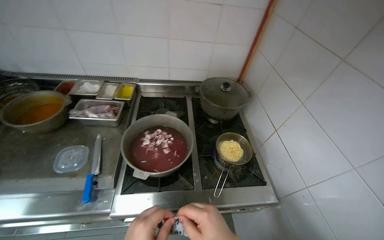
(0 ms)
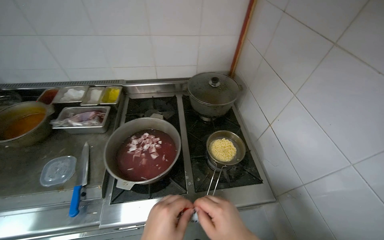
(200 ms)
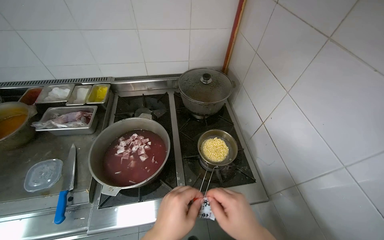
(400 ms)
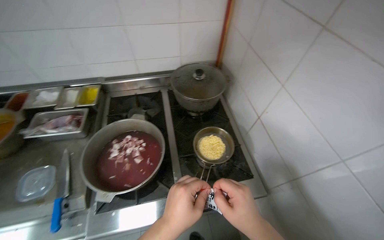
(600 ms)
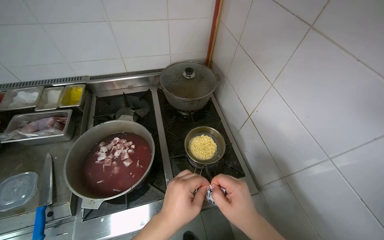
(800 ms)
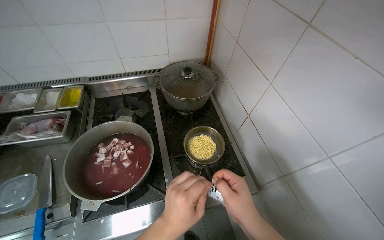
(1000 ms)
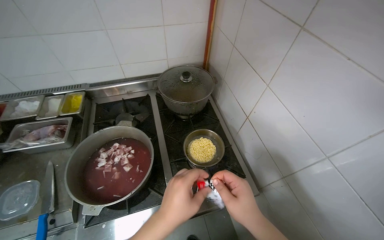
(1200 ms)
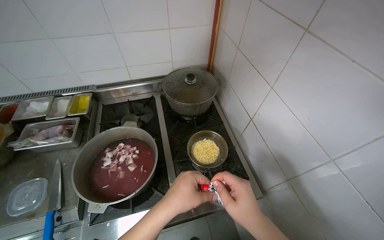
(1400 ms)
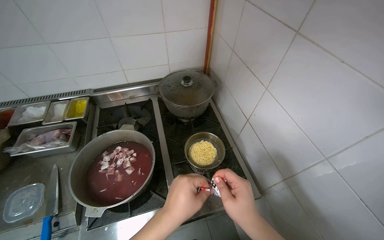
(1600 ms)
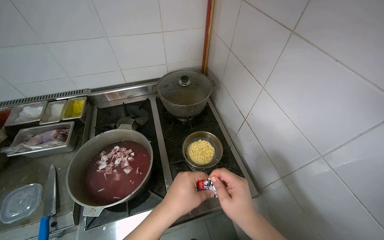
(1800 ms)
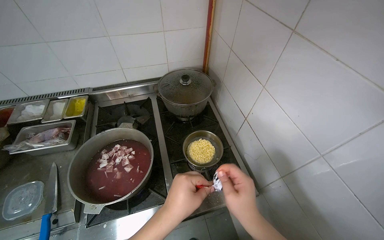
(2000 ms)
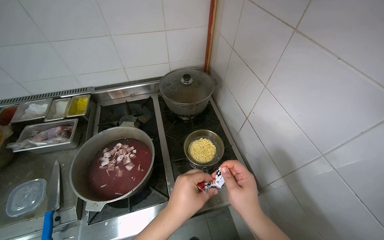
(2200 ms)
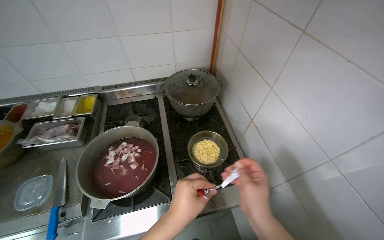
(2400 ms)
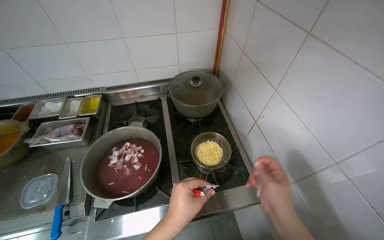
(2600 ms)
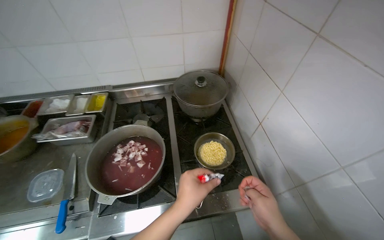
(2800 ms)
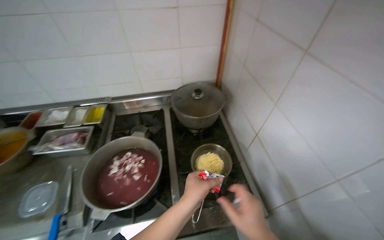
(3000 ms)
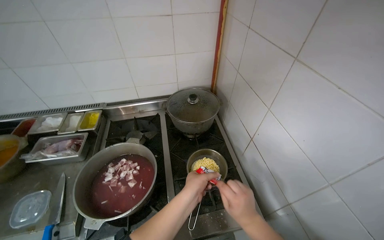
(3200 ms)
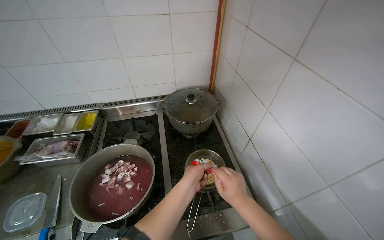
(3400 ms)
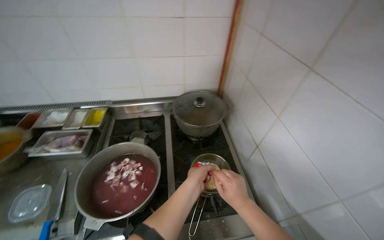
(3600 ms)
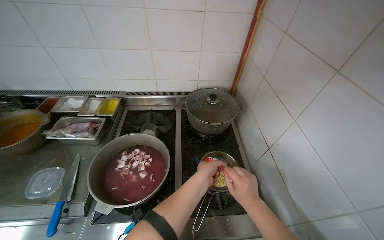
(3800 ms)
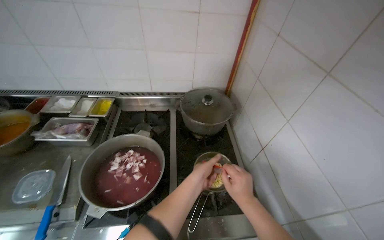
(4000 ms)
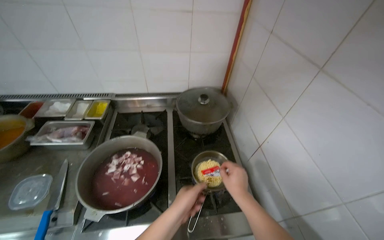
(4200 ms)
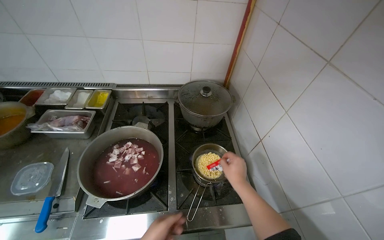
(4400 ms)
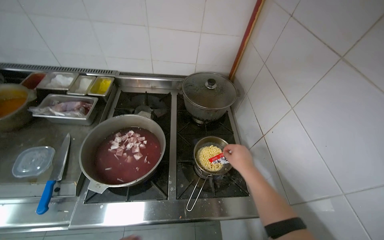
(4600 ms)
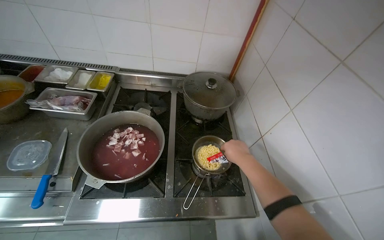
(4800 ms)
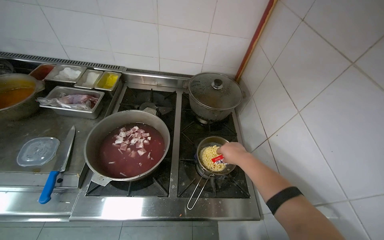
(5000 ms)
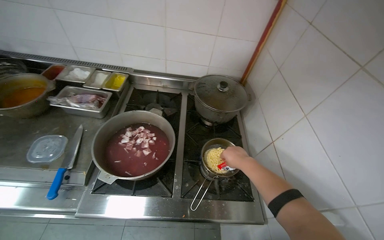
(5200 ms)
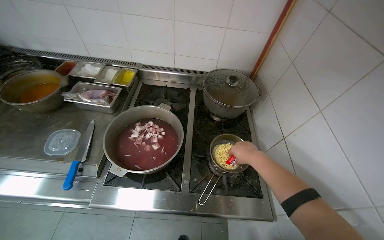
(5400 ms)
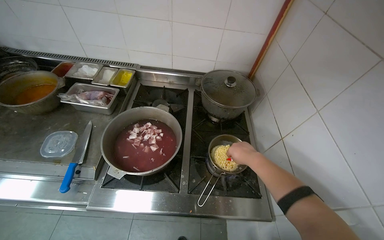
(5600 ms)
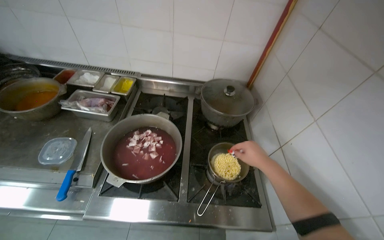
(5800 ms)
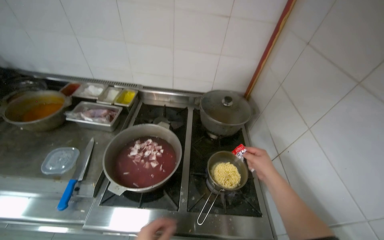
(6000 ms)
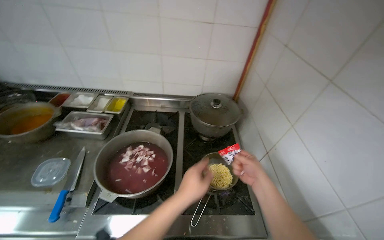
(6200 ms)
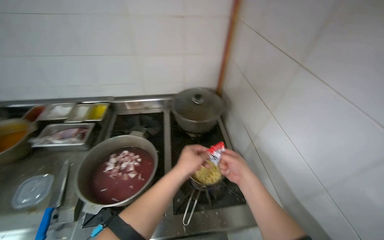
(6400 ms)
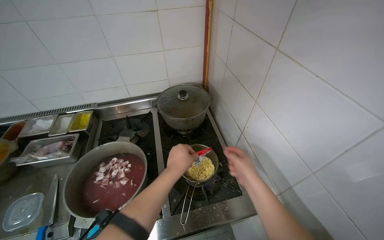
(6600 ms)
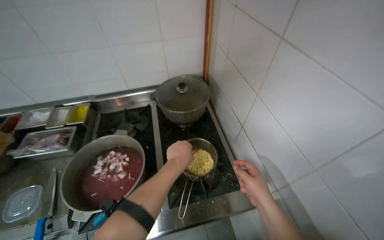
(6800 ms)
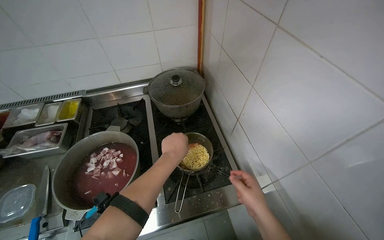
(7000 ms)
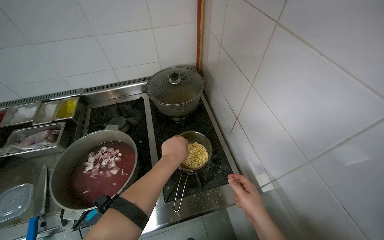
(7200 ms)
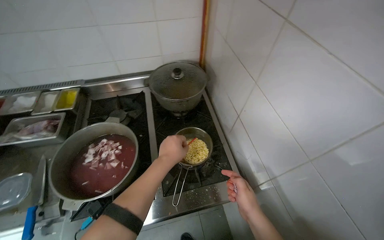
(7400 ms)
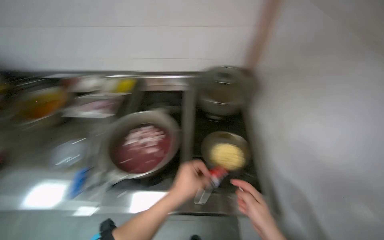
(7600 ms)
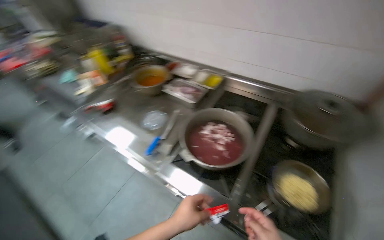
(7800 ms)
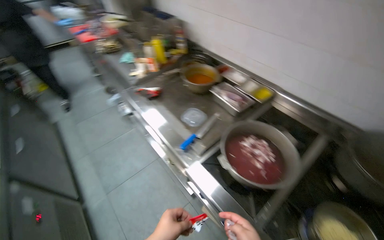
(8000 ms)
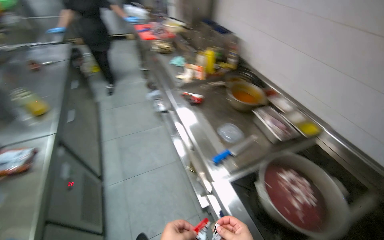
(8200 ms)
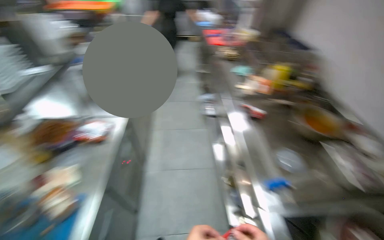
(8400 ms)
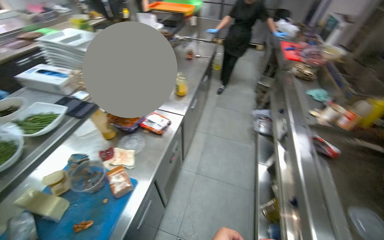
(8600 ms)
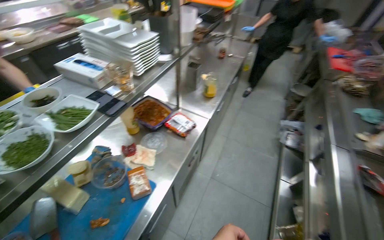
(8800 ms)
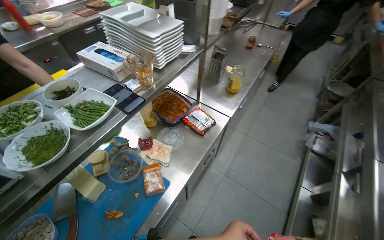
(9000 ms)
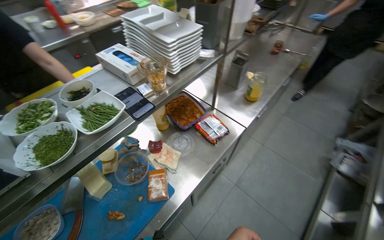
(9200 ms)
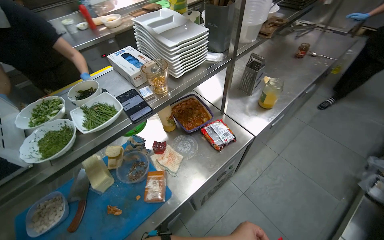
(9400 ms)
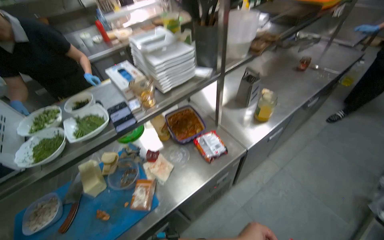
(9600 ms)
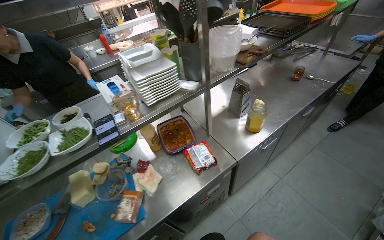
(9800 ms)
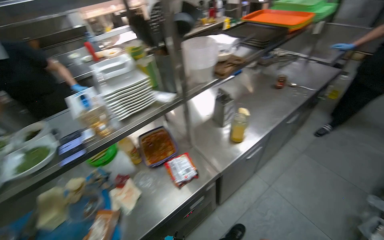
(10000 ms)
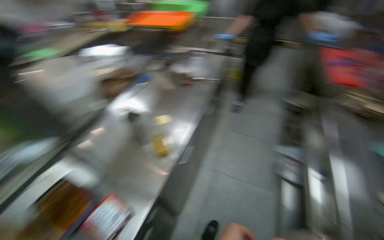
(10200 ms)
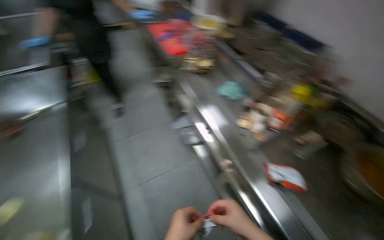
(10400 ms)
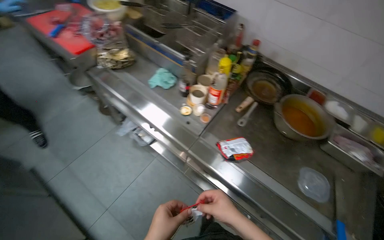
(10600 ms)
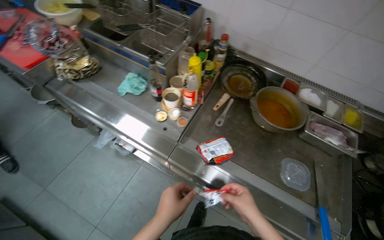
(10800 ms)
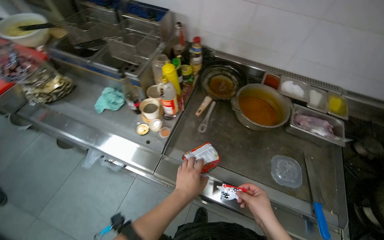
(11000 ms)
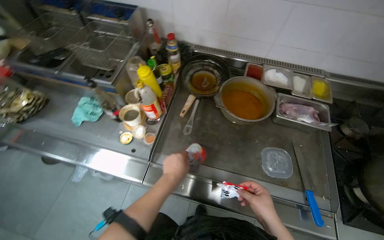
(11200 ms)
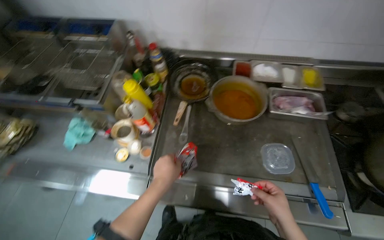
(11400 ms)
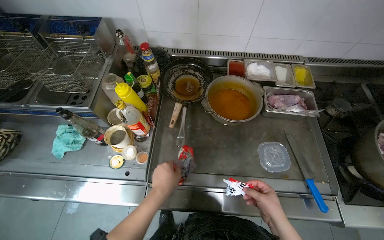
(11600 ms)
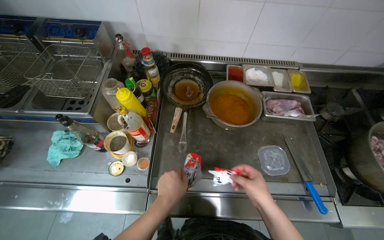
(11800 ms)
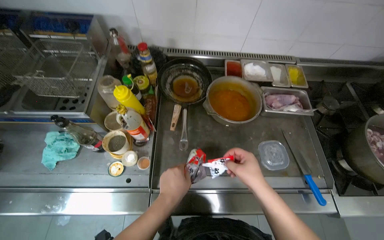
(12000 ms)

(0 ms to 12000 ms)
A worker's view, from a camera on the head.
Job: preparing food.
The whole recording: Preparing instant noodles. The worker opens a packet of instant noodles, adds the noodles to a pot, and then adds seasoning packets to the pot.
1600 ms - 3000 ms: The hands make small movements and keep their place.
3000 ms - 4400 ms: The right hand goes roughly 15 cm farther from the camera.
6000 ms - 7600 ms: The right hand goes some 15 cm down the picture.
7600 ms - 9000 ms: The camera travels roughly 70 cm. The wearer's head swings some 125 degrees to the left.
9000 ms - 10400 ms: The camera is carried some 70 cm. The wearer looks approximately 60 degrees further to the right.
10400 ms - 12000 ms: The camera travels some 50 cm. The wearer's head swings about 65 degrees to the right.

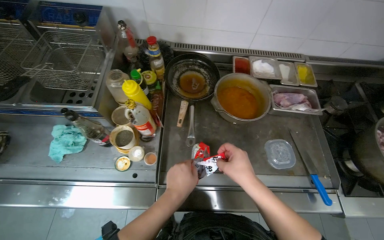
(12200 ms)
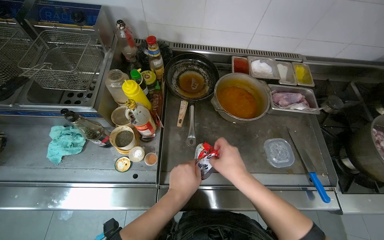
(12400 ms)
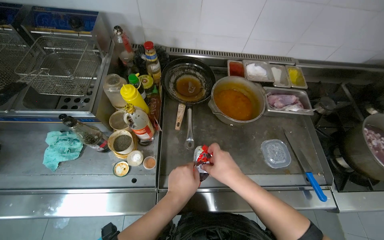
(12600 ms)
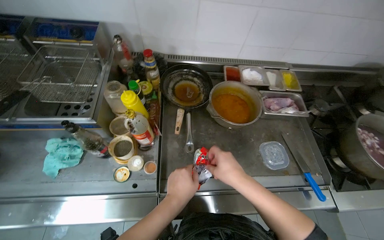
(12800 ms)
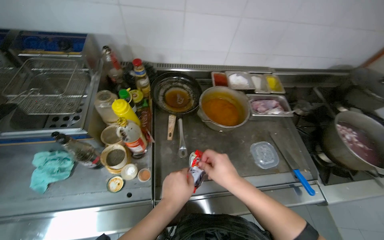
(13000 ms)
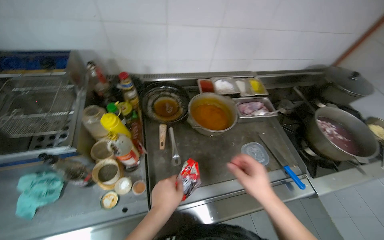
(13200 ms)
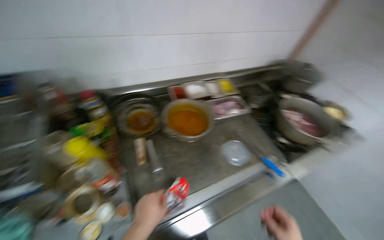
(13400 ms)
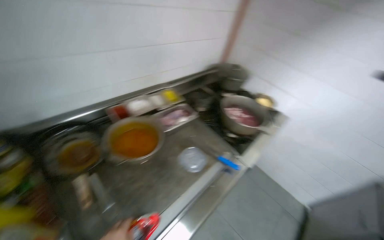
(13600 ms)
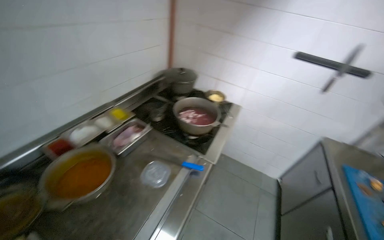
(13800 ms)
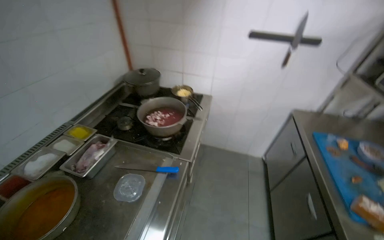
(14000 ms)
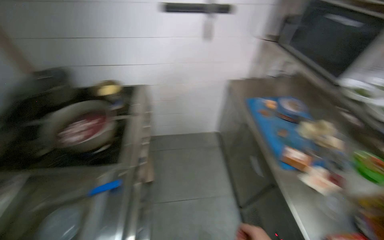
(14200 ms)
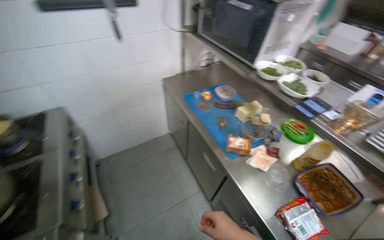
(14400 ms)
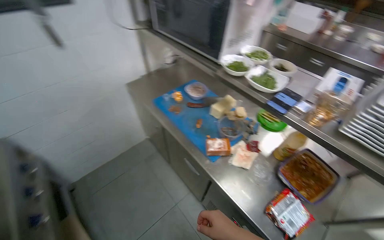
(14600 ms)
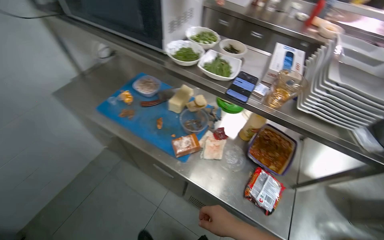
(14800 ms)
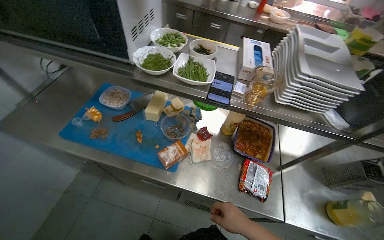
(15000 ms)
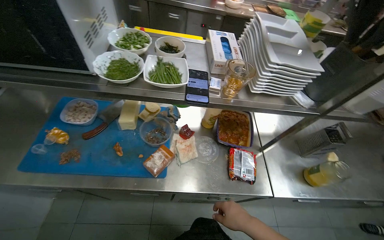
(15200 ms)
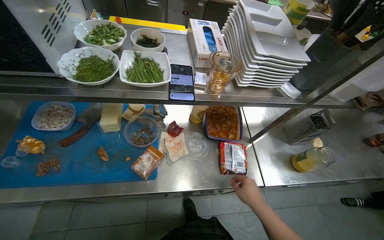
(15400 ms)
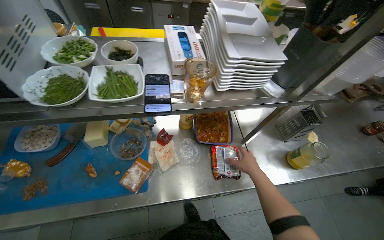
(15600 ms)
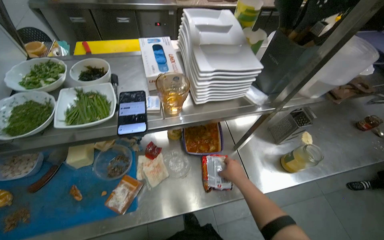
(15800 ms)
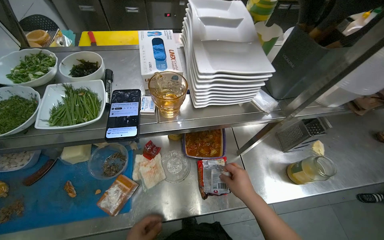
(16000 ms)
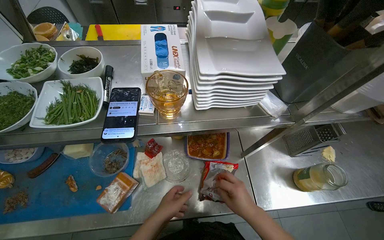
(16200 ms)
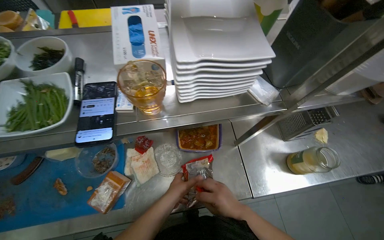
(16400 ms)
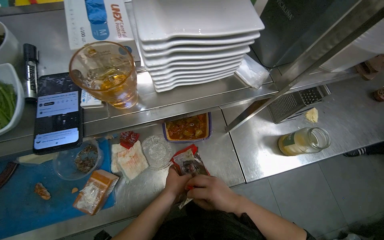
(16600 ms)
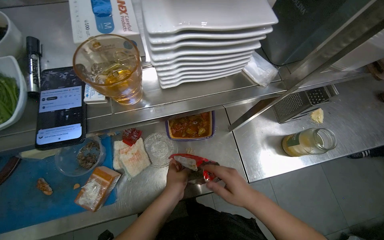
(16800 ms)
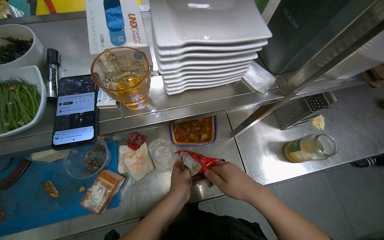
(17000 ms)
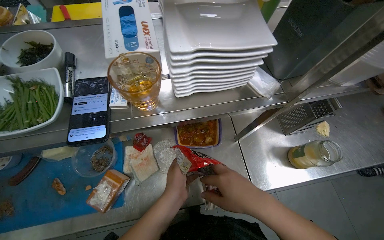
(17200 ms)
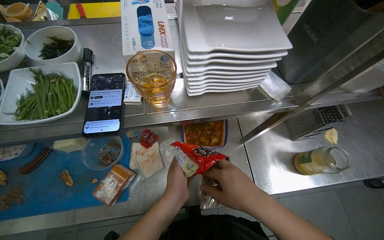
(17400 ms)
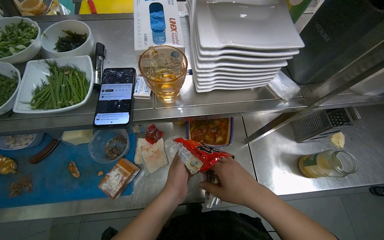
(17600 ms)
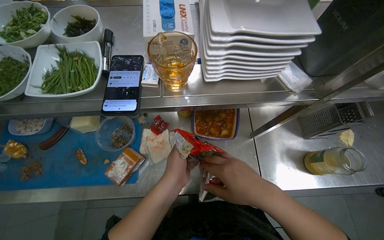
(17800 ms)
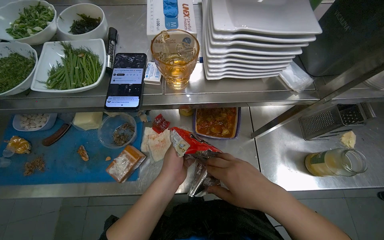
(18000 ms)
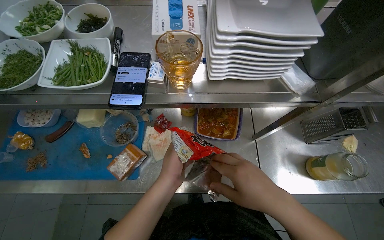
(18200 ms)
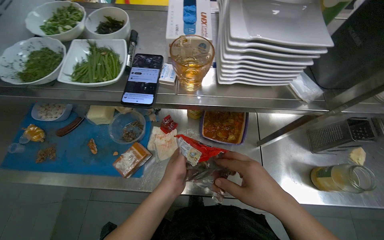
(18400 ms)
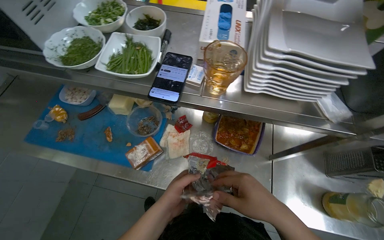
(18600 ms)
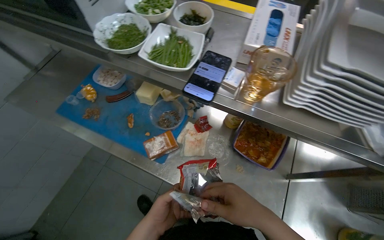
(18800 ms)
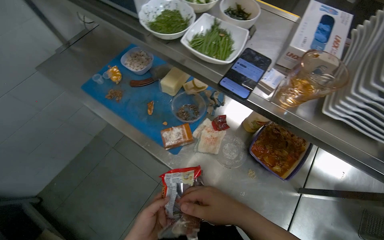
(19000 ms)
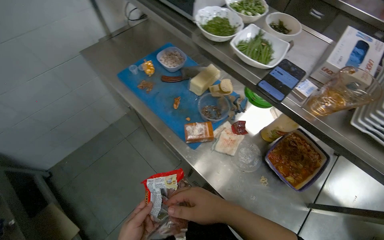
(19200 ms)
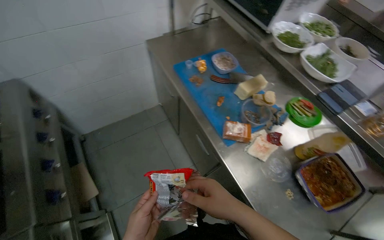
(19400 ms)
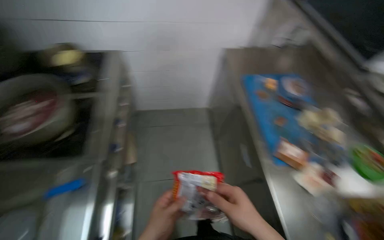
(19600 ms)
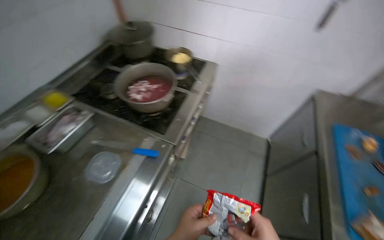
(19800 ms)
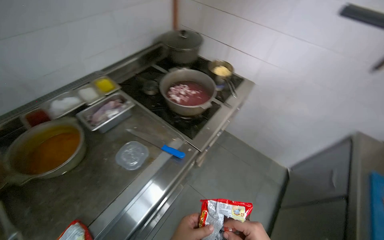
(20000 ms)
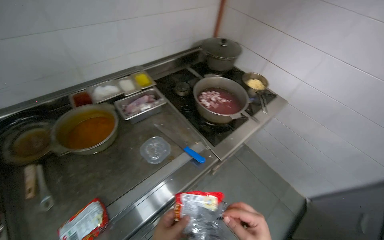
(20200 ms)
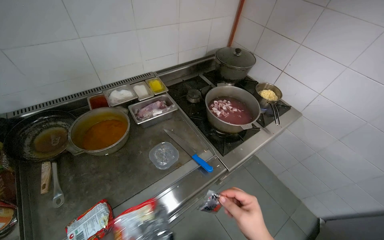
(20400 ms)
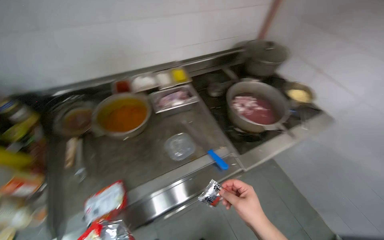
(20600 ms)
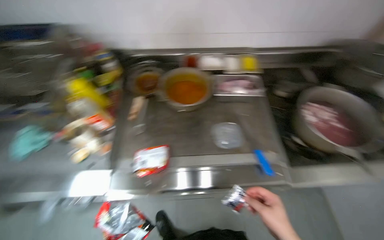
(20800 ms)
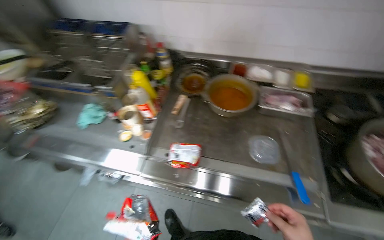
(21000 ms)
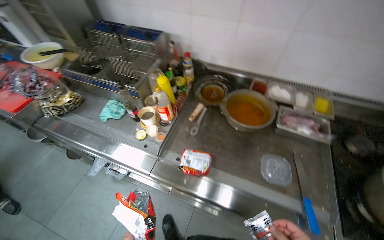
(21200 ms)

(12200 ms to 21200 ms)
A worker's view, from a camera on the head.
Job: preparing food.
The whole recording: Preparing instant noodles. The worker opens a packet of instant noodles, adds the noodles to a pot, and then adds seasoning packets to the pot.
12200 ms - 13800 ms: The wearer looks about 65 degrees further to the right. The view tips upward by approximately 10 degrees.
13800 ms - 15200 ms: The camera is carried roughly 80 cm. The head rotates roughly 115 degrees to the right. The wearer looks roughly 25 degrees further downward.
15200 ms - 16600 ms: The view tilts about 15 degrees downward.
16600 ms - 18200 ms: The right hand moves nearer to the camera, approximately 15 cm.
18200 ms - 19800 ms: The camera travels about 50 cm. The wearer looks some 95 degrees further to the left. The view tilts about 15 degrees upward.
19800 ms - 21200 ms: The wearer's head swings approximately 85 degrees to the left.
